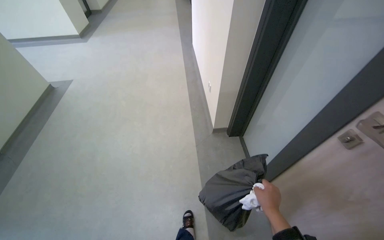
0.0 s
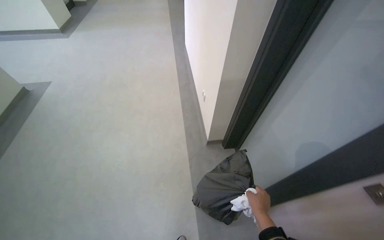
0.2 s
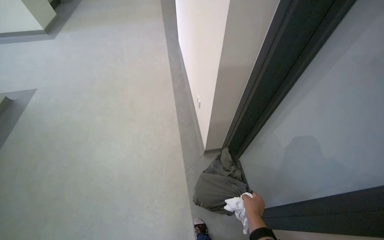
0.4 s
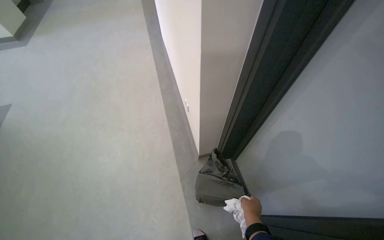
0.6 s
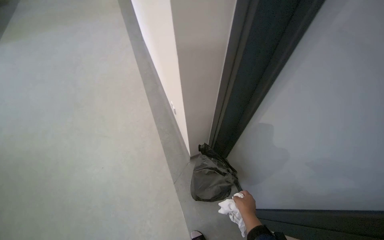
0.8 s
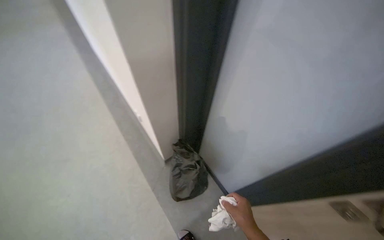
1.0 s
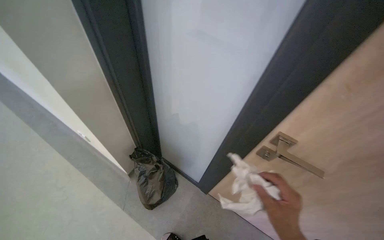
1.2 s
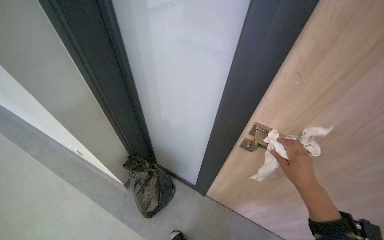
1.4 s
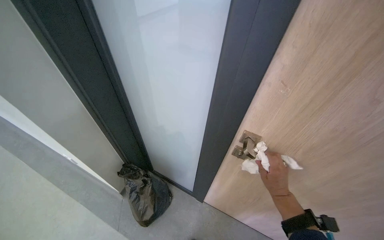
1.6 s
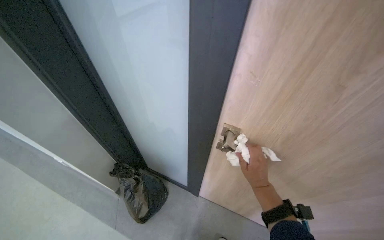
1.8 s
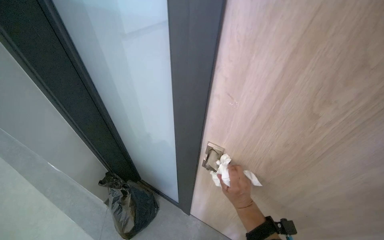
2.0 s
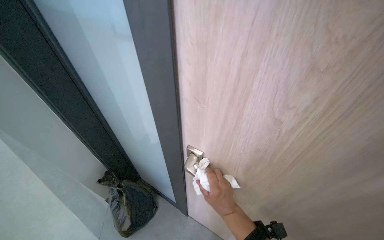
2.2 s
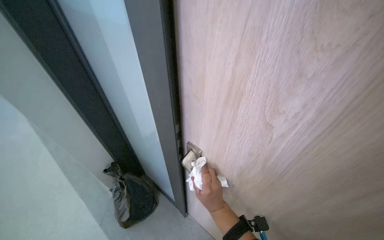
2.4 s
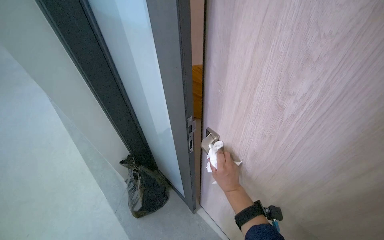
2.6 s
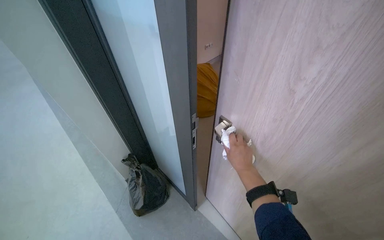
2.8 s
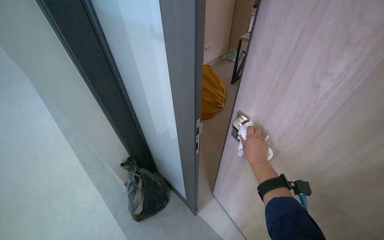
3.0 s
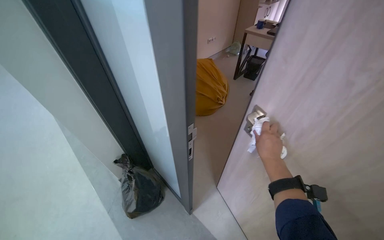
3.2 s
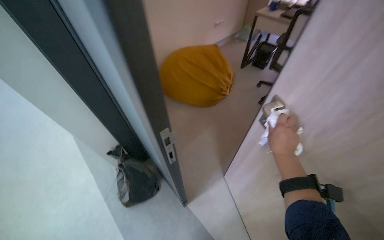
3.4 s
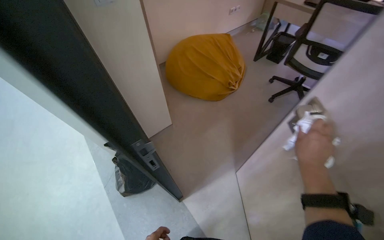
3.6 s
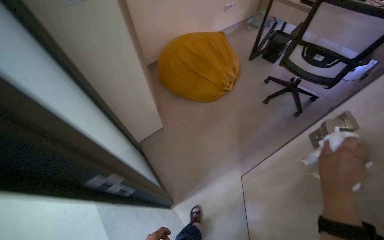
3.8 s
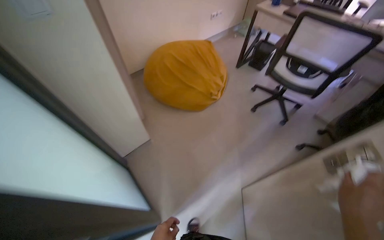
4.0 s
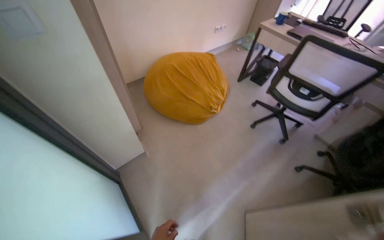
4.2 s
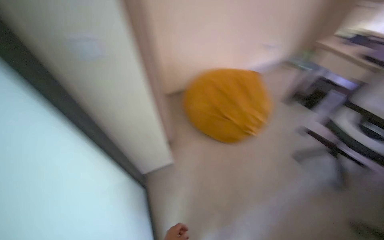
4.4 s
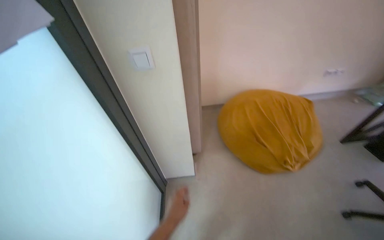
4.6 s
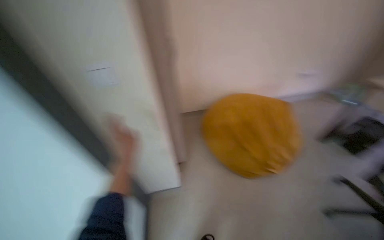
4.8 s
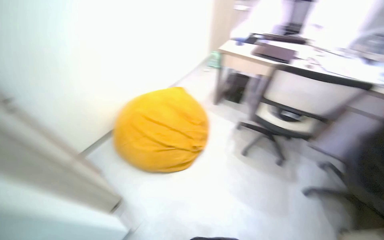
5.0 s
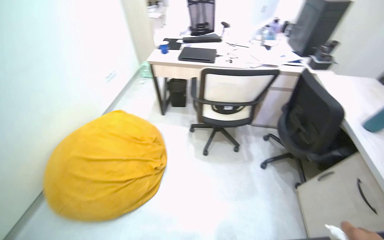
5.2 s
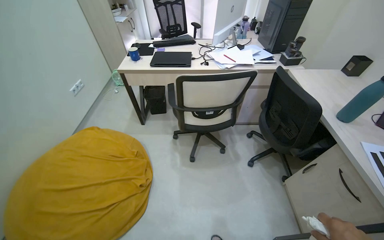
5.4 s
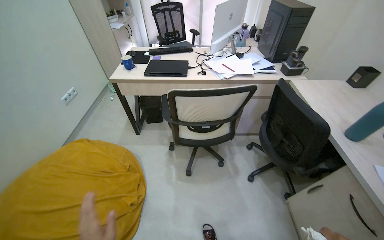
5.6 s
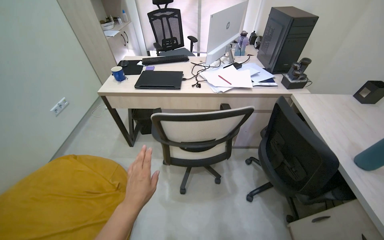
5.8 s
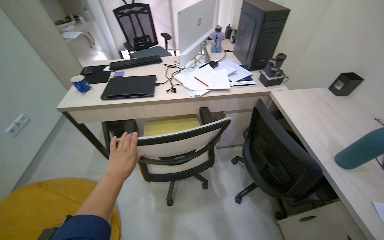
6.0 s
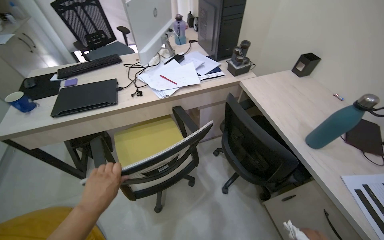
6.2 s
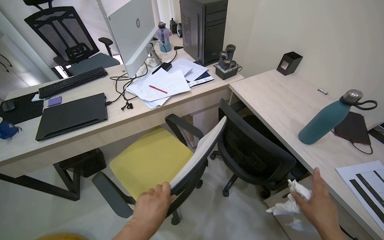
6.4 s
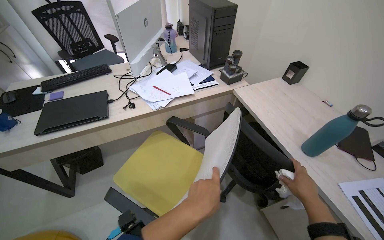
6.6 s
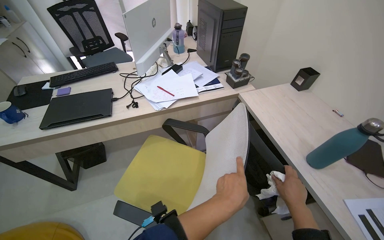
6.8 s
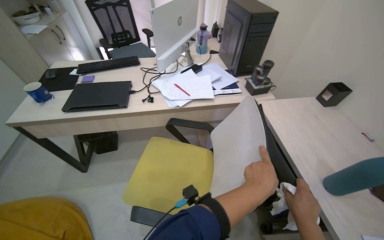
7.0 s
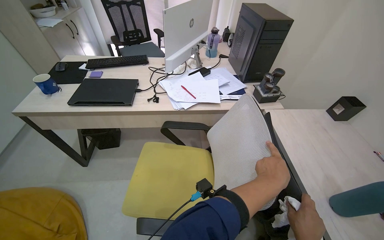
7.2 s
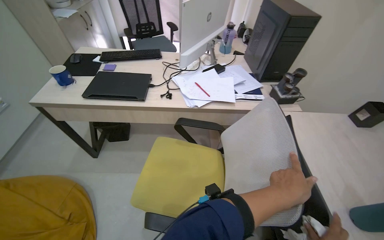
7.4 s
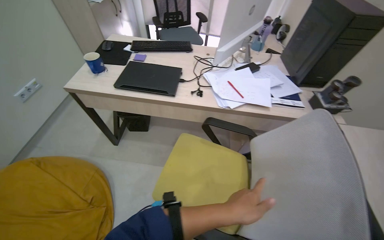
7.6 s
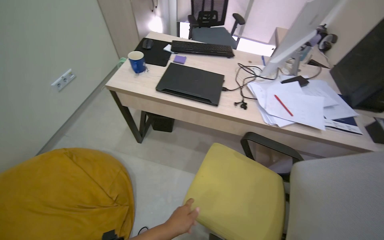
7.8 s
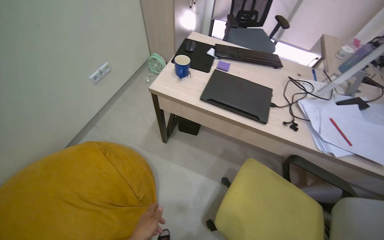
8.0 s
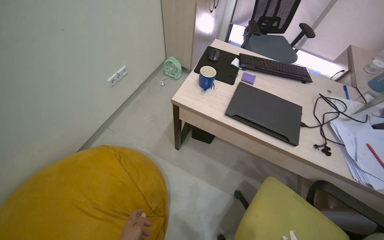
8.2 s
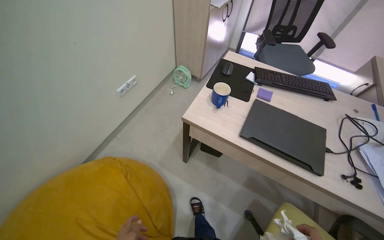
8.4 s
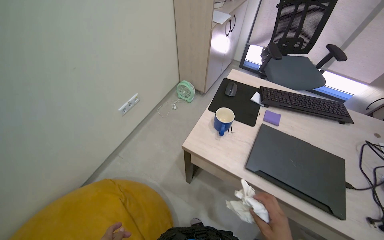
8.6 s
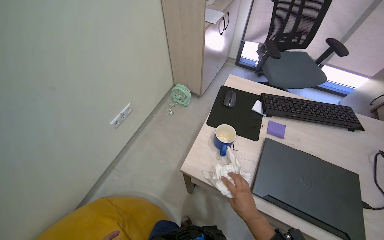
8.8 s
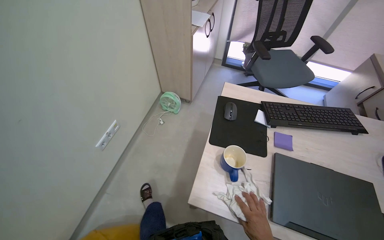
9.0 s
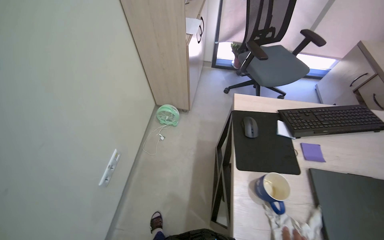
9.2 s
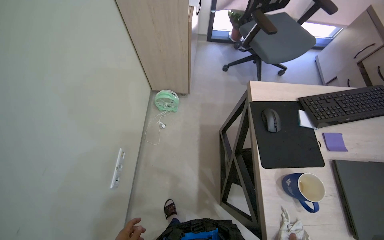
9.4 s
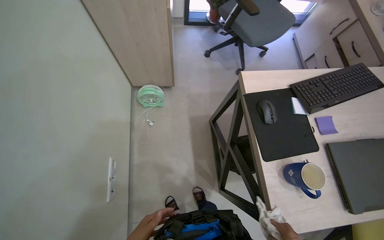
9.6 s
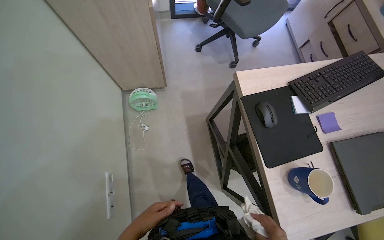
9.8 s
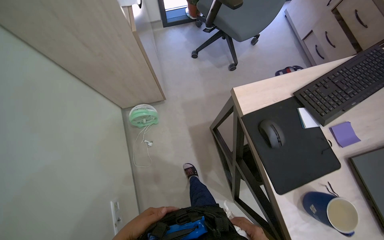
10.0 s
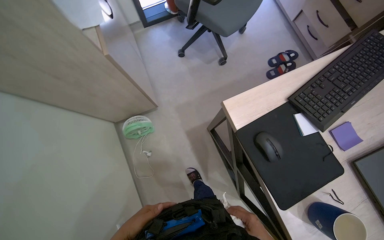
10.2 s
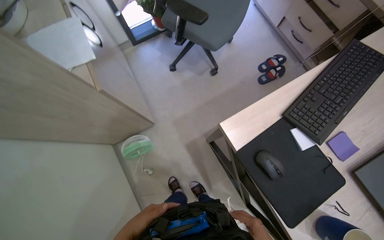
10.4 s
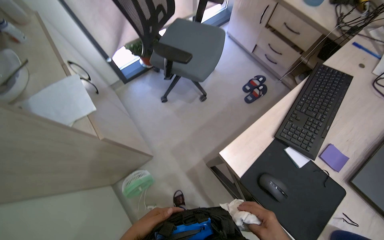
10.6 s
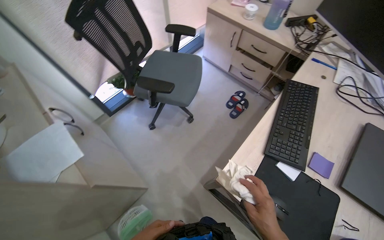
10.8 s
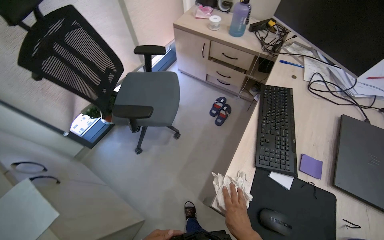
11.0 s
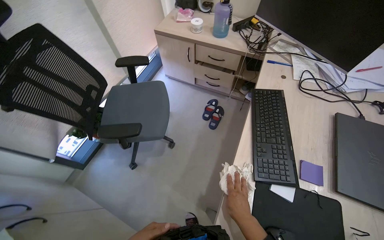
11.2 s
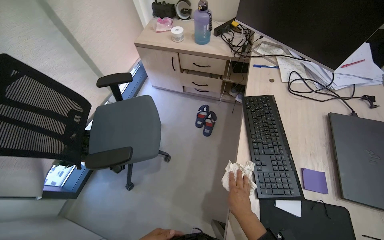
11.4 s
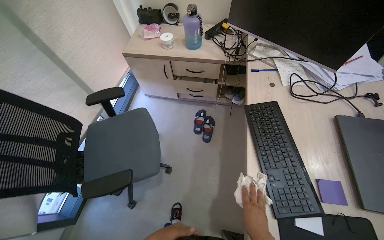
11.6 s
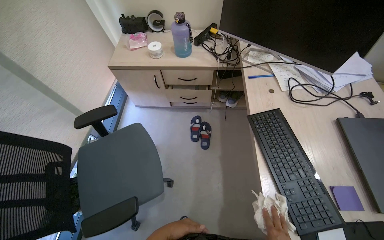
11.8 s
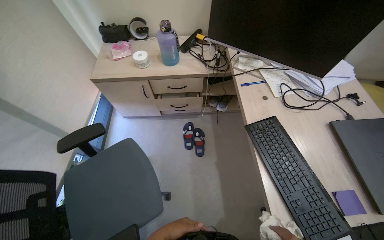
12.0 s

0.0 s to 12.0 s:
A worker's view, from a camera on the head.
Job: wiping surfaces.
The whole recording: Cleaning office area surfaces. The worker cleans surfaces in office rooms, including desks, chairs, and shelves, and handles trash.
0.0 to 1.6 s: The wearer looks roughly 65 degrees further to the right.
1.6 to 3.0 s: The right hand moves up the picture, about 10 cm.
3.0 to 4.4 s: The wearer moves roughly 50 cm.
4.4 to 6.0 s: The camera travels approximately 90 cm. The head rotates some 40 degrees to the right.
7.6 to 9.0 s: The camera travels approximately 90 cm.
9.0 to 10.4 s: The wearer moves roughly 70 cm. The wearer looks roughly 50 degrees further to the right. The view tilts about 20 degrees downward.
10.4 to 12.0 s: The head travels roughly 60 cm. The wearer looks about 65 degrees further to the right. The camera pitches upward, by approximately 20 degrees.

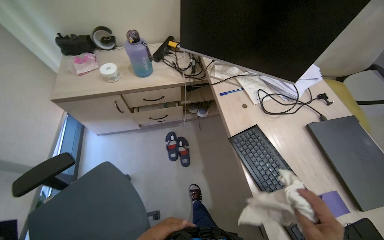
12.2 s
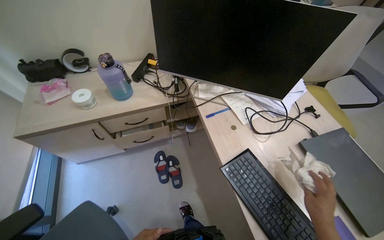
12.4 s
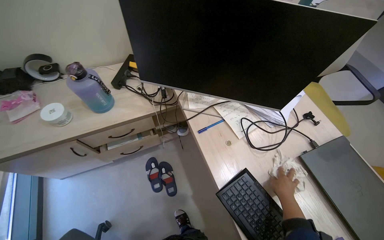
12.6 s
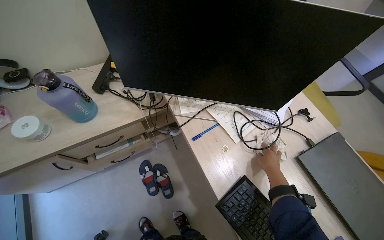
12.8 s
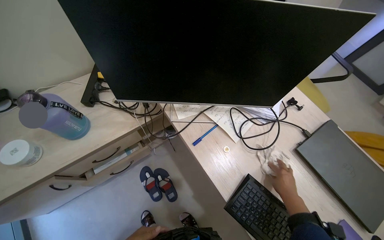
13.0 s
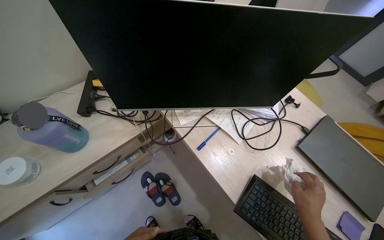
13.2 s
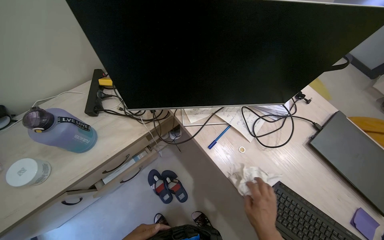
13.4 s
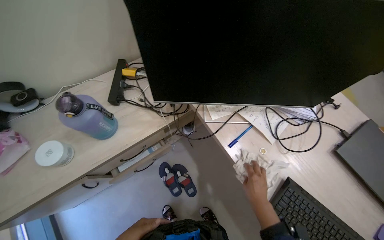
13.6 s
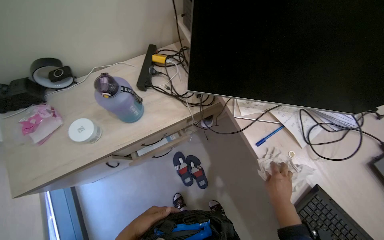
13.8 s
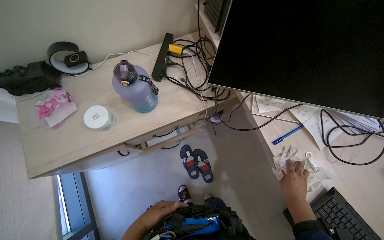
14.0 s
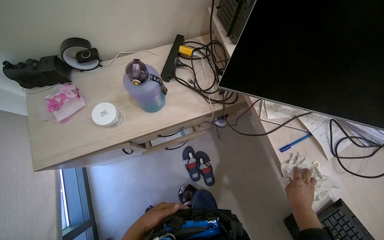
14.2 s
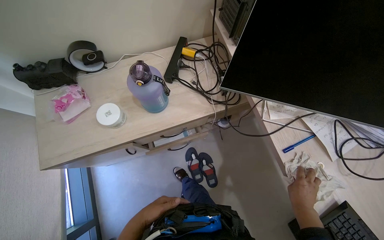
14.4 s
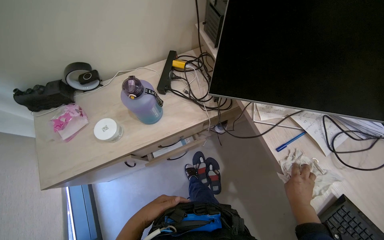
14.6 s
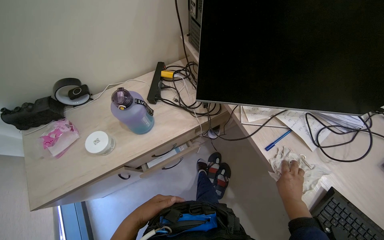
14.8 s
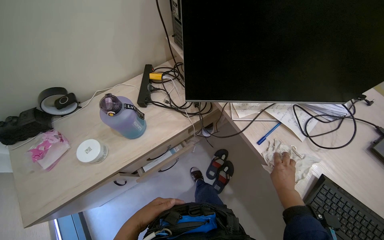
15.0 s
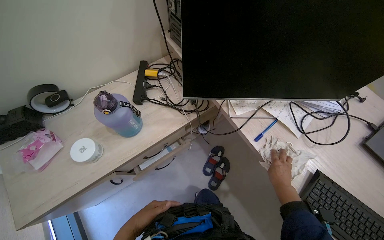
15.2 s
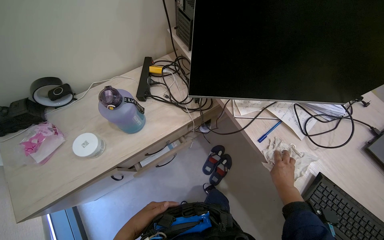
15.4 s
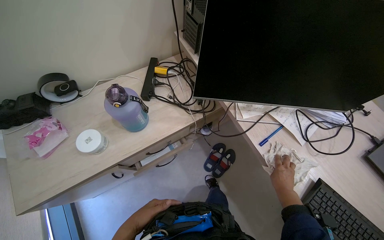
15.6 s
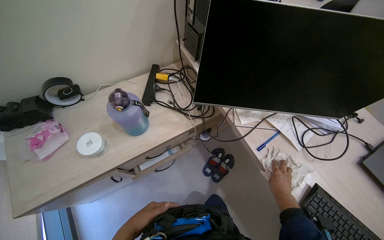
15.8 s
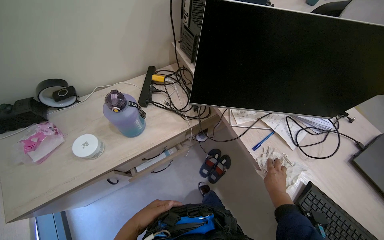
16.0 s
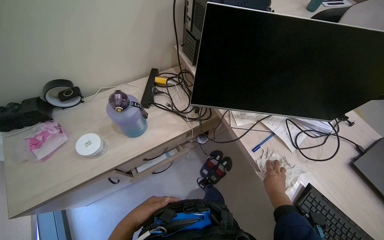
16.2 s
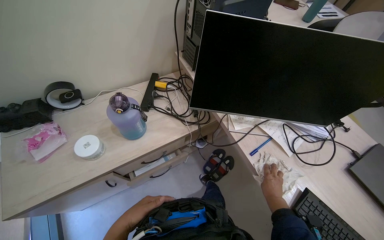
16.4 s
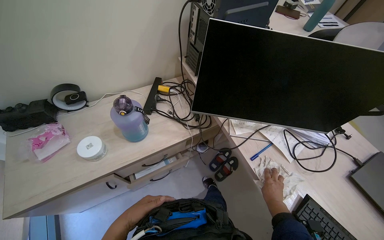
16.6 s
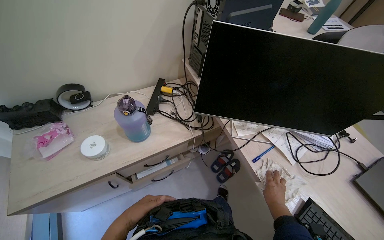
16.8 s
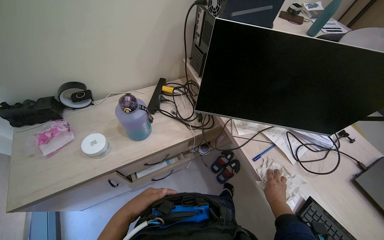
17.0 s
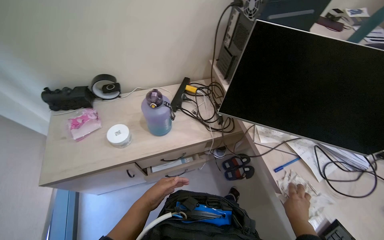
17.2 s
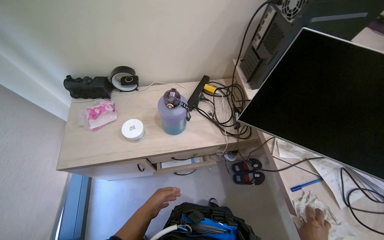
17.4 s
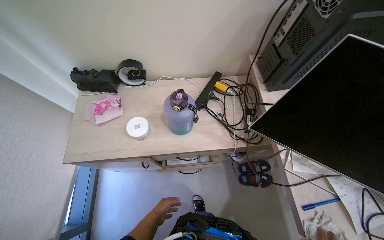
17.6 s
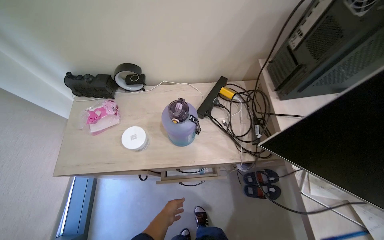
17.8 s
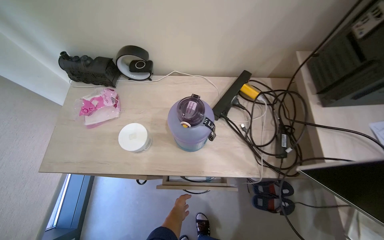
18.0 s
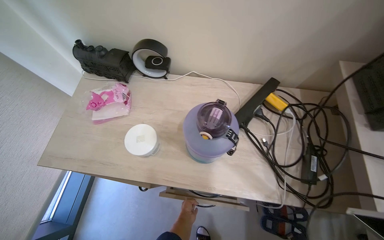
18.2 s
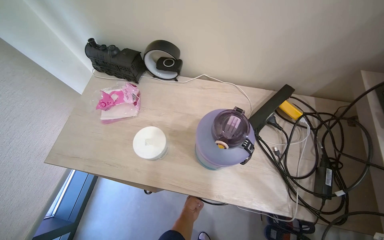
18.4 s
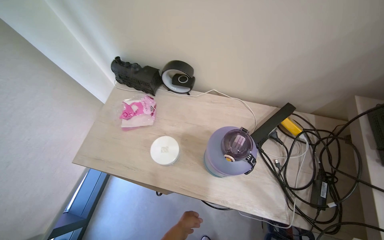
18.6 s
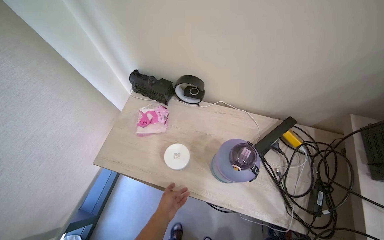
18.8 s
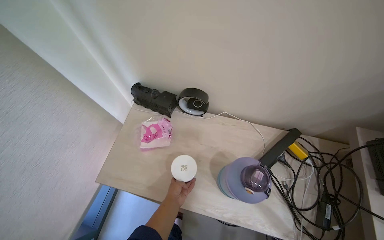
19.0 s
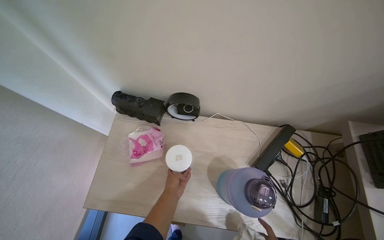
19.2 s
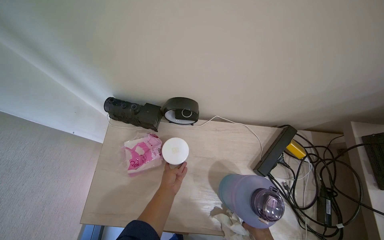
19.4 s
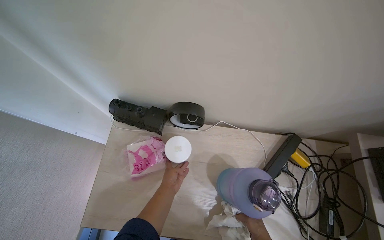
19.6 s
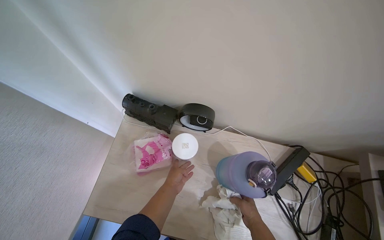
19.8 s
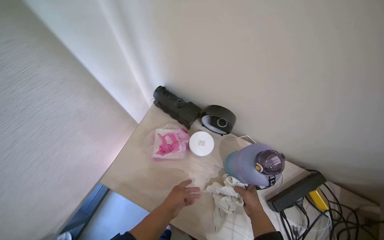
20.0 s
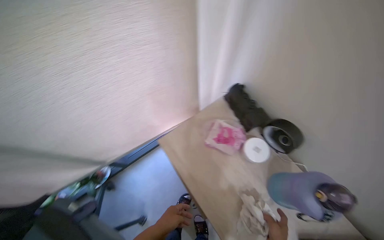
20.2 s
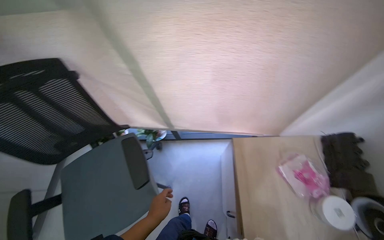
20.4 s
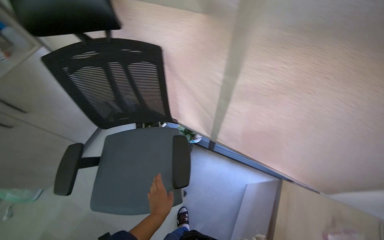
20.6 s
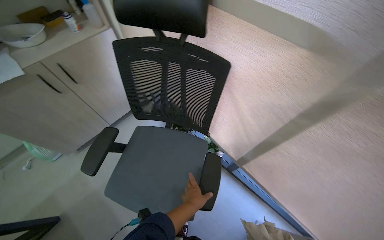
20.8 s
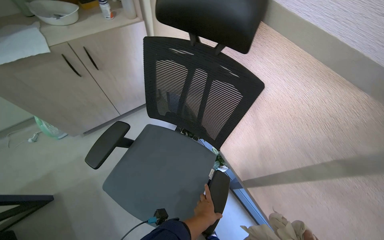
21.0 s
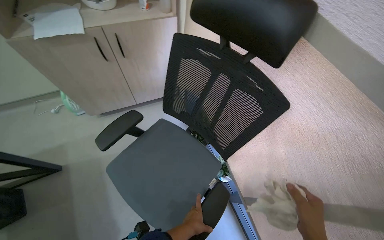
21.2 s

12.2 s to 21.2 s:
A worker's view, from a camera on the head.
Job: wiping surfaces.
The whole recording: Cleaning office area surfaces. The worker cleans surfaces in office rooms, including desks, chairs, and shelves, and handles trash.
12.2 to 13.8 s: The head travels about 50 cm. The wearer looks approximately 15 degrees further downward.
13.8 to 16.6 s: The hands make small movements and keep their place.
16.6 to 18.2 s: The head rotates some 35 degrees to the left. The left hand is displaced farther from the camera by some 40 cm.
18.2 to 19.8 s: The left hand goes approximately 40 cm up the picture and to the left.
19.8 to 21.2 s: The camera travels approximately 80 cm. The head rotates some 145 degrees to the left.
